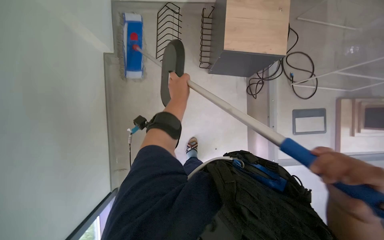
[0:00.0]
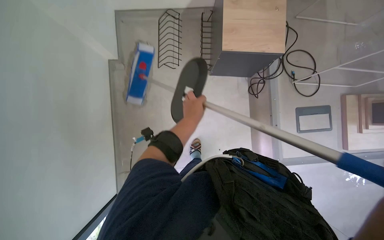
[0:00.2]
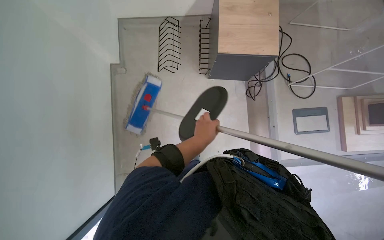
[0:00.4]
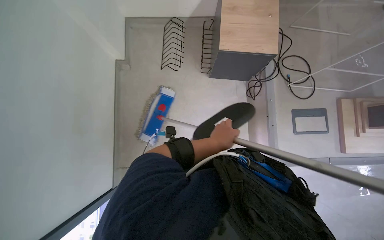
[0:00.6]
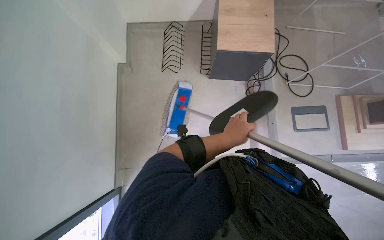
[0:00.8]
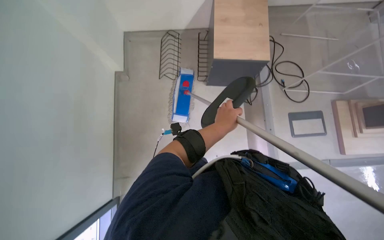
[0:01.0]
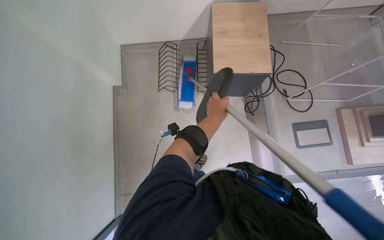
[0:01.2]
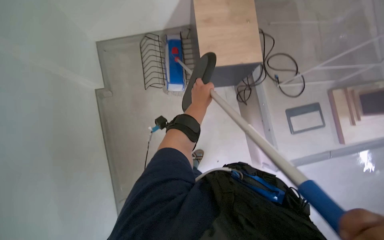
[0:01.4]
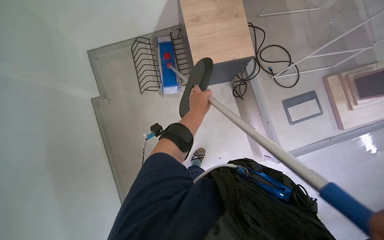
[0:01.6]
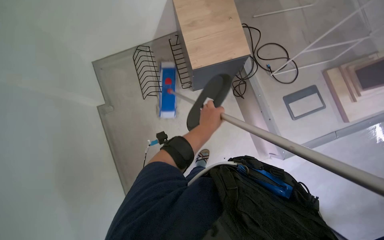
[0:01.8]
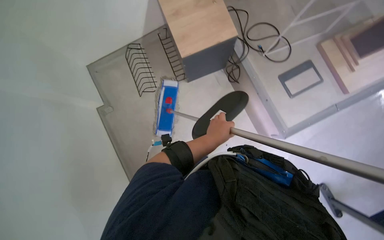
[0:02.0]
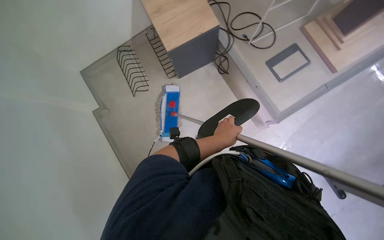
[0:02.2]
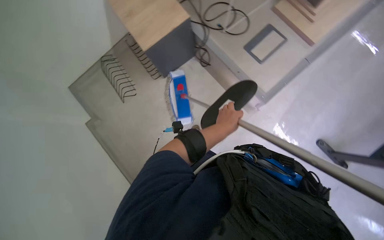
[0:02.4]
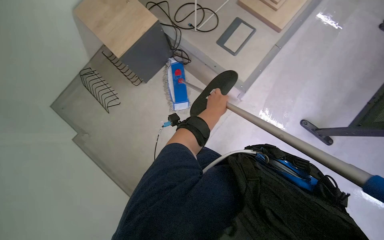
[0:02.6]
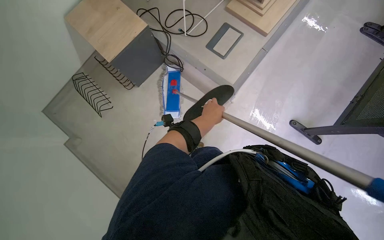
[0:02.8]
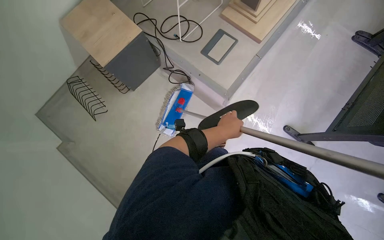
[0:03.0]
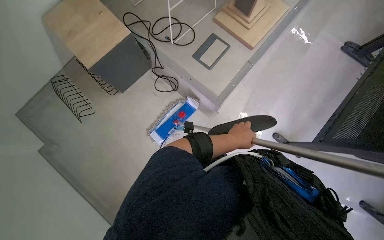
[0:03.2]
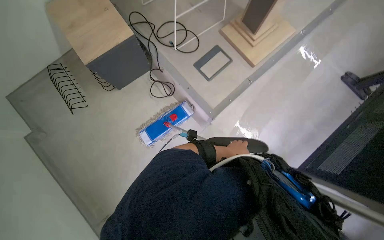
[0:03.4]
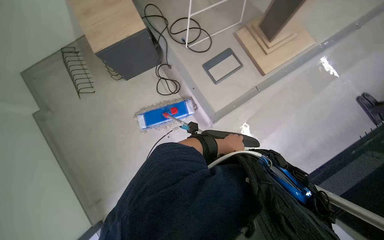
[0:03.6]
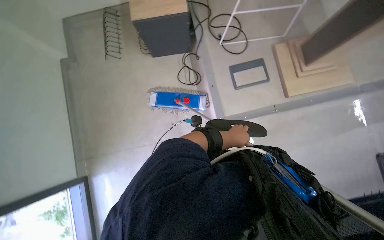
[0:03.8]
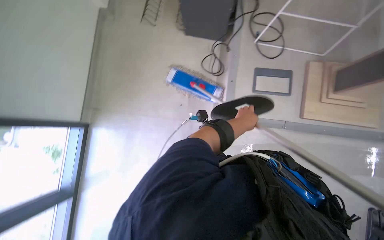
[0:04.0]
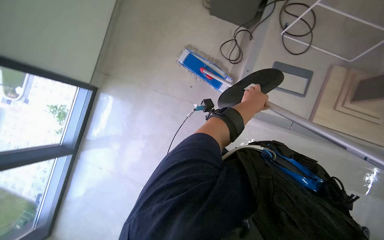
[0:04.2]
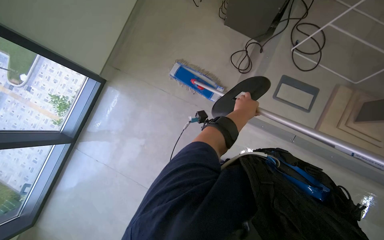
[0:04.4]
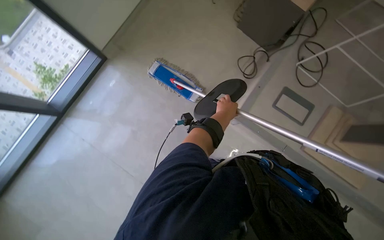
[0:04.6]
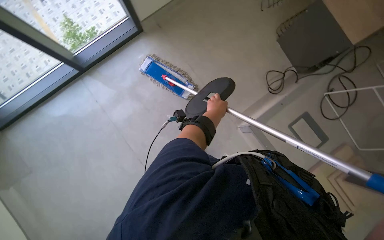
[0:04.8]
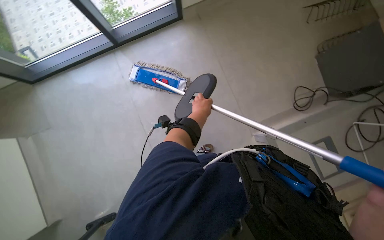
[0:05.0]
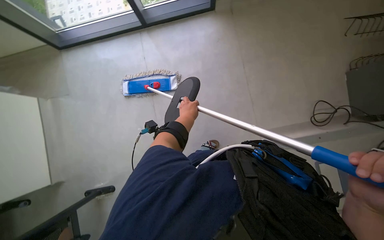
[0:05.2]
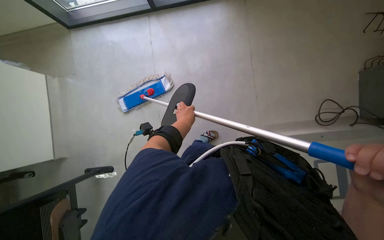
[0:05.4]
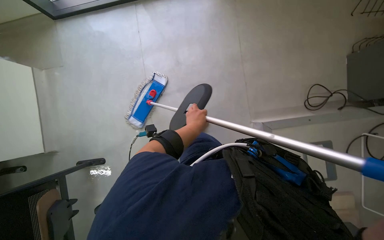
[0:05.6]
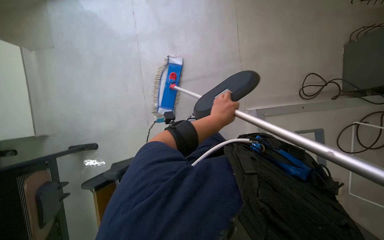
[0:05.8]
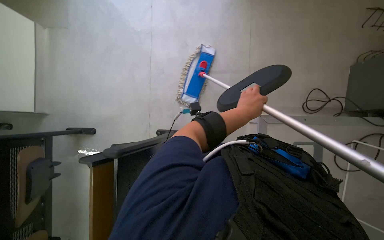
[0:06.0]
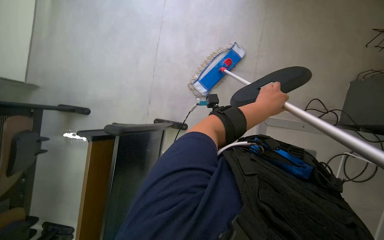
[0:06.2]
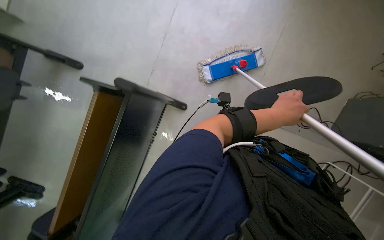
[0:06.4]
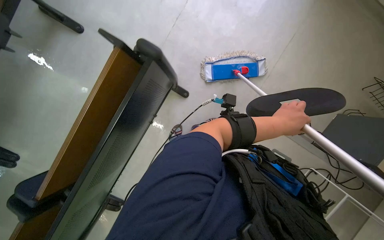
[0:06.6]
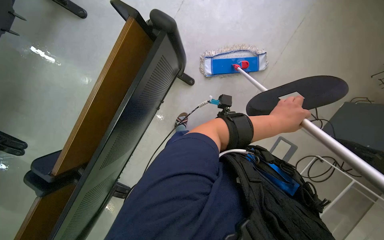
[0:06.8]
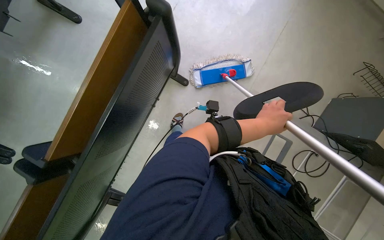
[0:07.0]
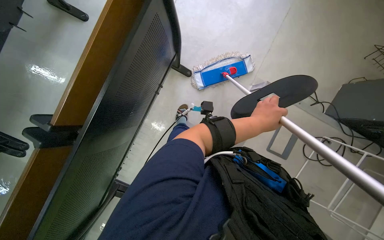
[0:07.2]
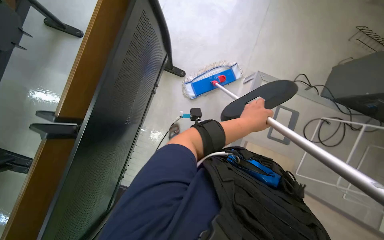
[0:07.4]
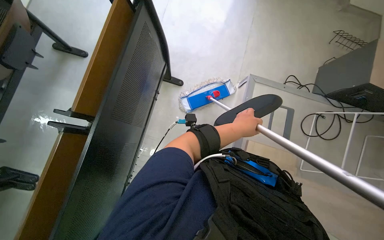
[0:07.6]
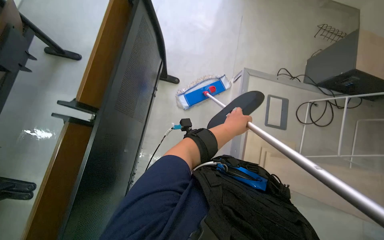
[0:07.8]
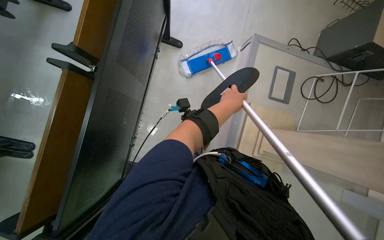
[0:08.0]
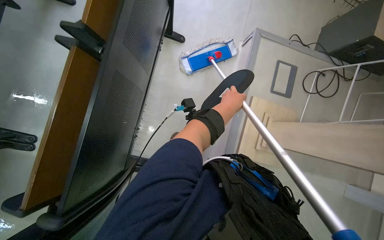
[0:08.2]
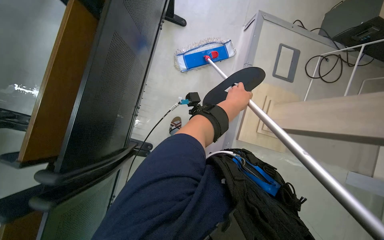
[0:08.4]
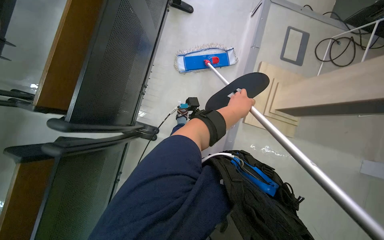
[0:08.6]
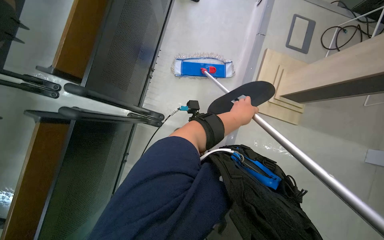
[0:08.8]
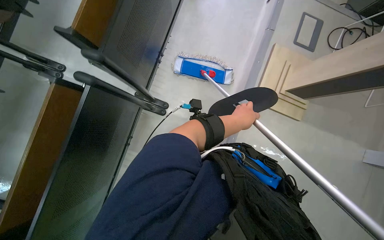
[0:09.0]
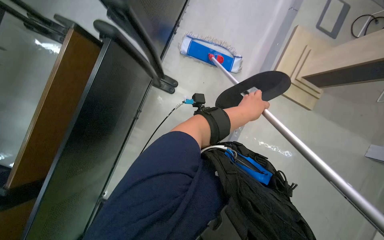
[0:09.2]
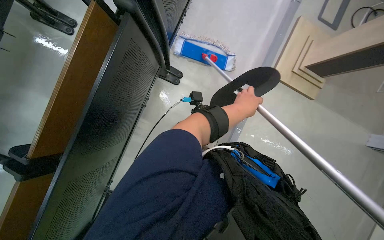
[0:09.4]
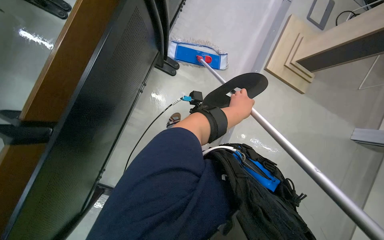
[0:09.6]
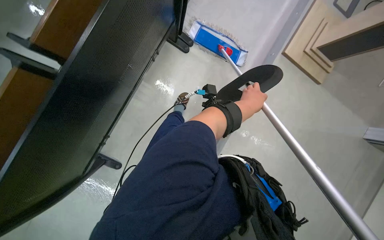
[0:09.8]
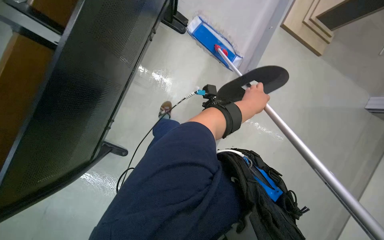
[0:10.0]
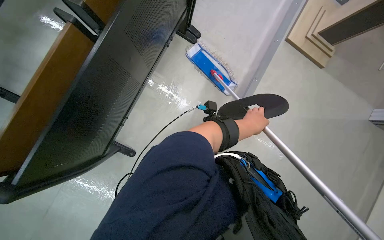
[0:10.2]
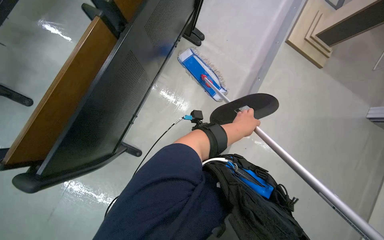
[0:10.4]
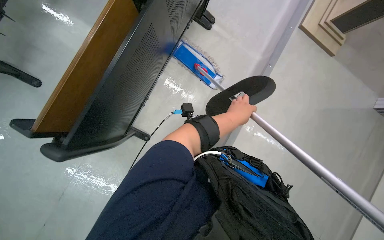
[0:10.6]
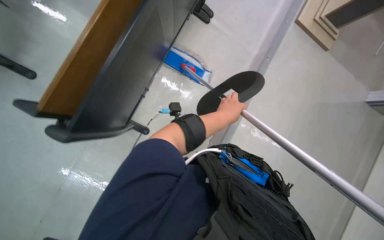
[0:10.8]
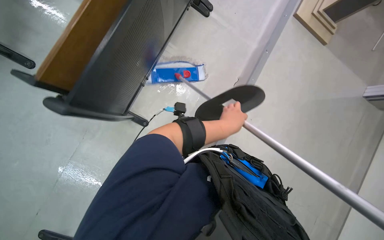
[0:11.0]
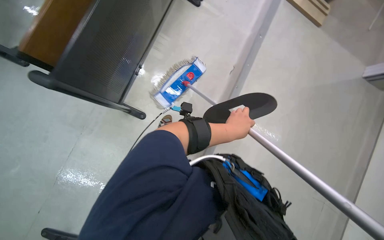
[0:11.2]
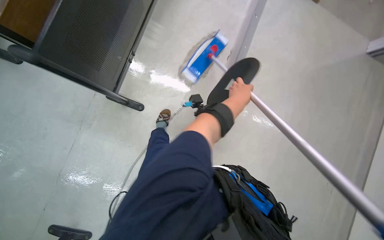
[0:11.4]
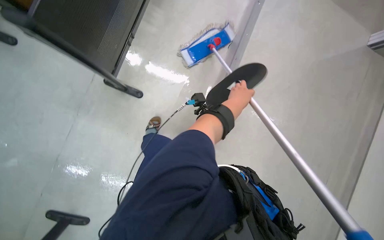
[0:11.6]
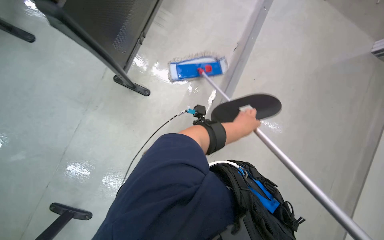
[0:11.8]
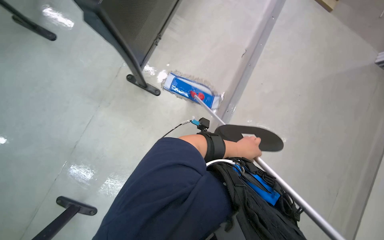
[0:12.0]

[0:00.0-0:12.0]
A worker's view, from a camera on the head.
Job: mopping floor.
The whole recording: Mopping classroom floor. The worker mops the classroom floor, occasionally adjusting the mop and moving the cleaning cart.
0:00.0 to 0:01.6: The left hand travels to the right by roughly 10 cm.
0:01.6 to 0:03.0: The camera is carried approximately 50 cm. Everything in view rotates approximately 35 degrees counterclockwise.
0:03.0 to 0:04.4: Everything in view rotates some 75 degrees clockwise.
0:04.4 to 0:06.0: The wearer looks some 10 degrees further downward. The scene rotates clockwise by approximately 65 degrees.
0:07.6 to 0:09.0: The camera travels roughly 50 cm.
0:09.0 to 0:10.4: The wearer moves roughly 40 cm.
0:10.4 to 0:12.0: The wearer looks some 15 degrees further downward. The left hand moves down the picture, approximately 10 cm.

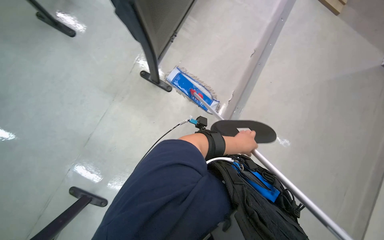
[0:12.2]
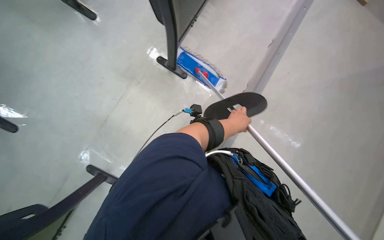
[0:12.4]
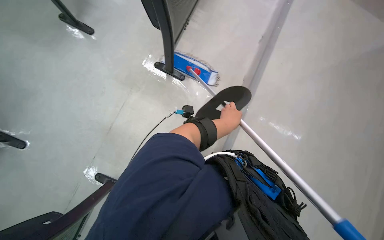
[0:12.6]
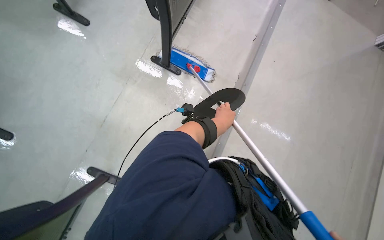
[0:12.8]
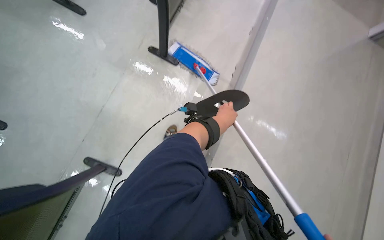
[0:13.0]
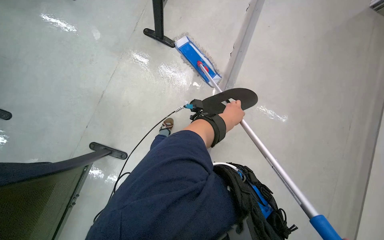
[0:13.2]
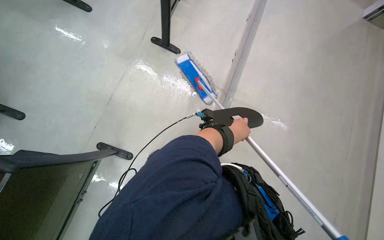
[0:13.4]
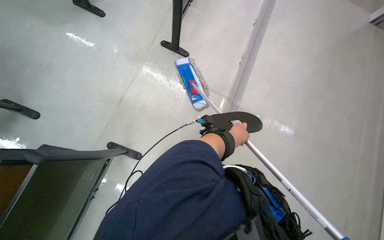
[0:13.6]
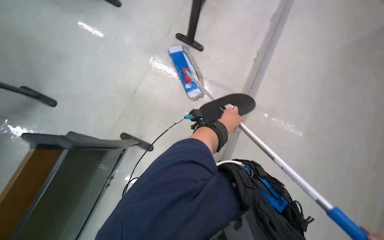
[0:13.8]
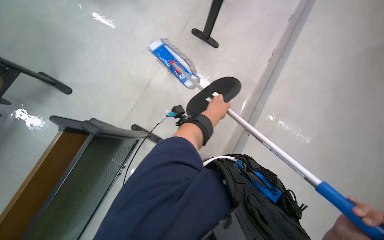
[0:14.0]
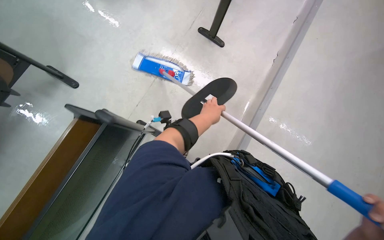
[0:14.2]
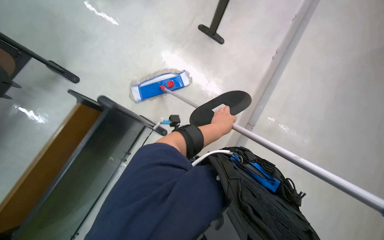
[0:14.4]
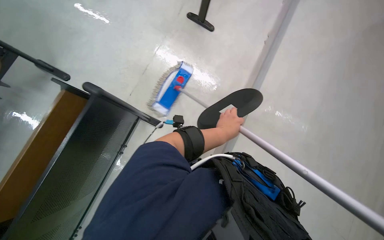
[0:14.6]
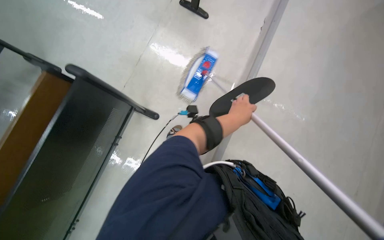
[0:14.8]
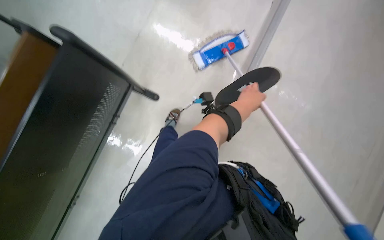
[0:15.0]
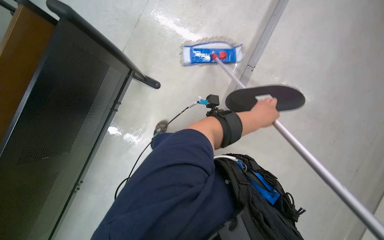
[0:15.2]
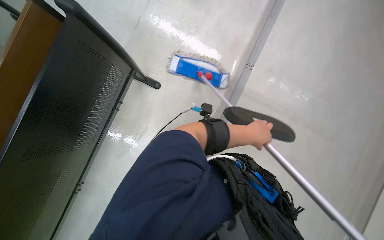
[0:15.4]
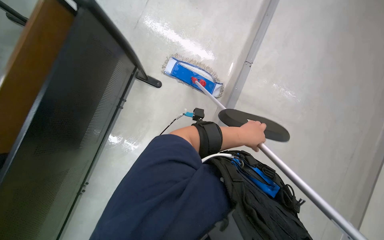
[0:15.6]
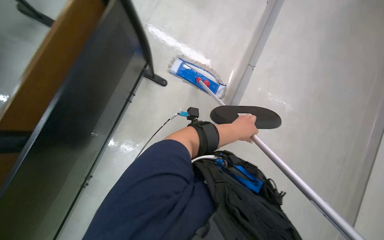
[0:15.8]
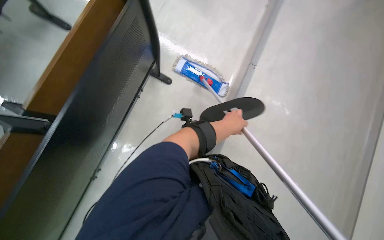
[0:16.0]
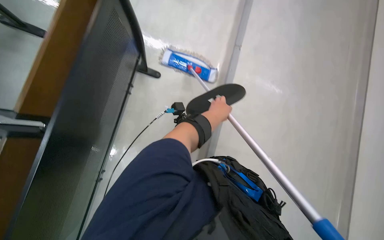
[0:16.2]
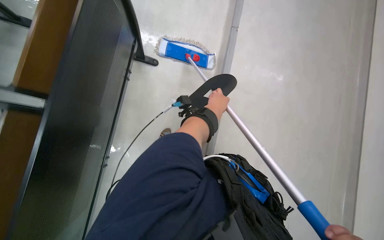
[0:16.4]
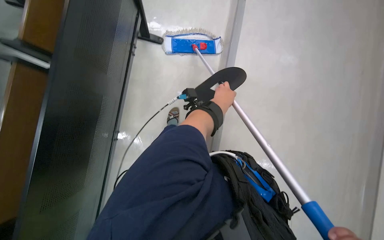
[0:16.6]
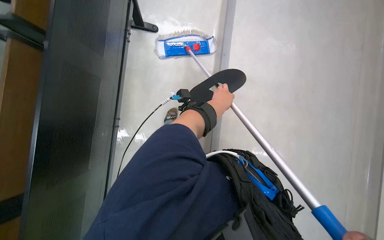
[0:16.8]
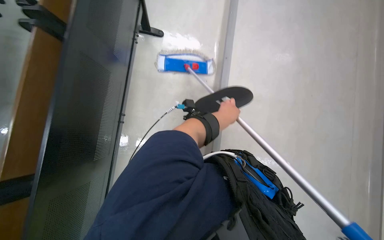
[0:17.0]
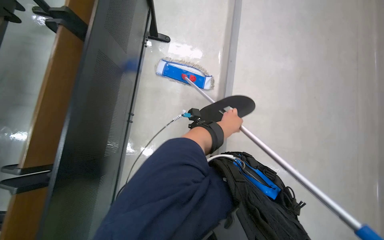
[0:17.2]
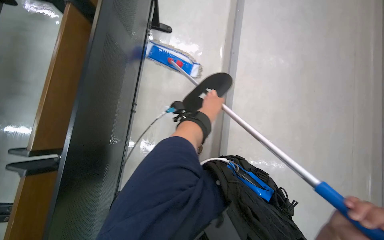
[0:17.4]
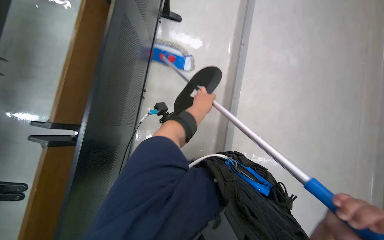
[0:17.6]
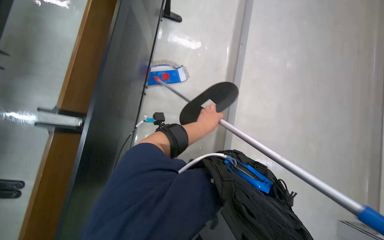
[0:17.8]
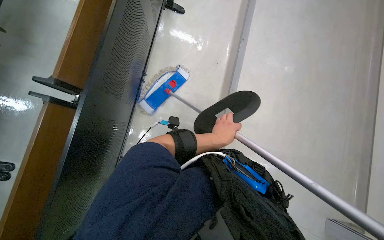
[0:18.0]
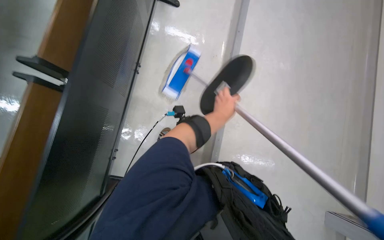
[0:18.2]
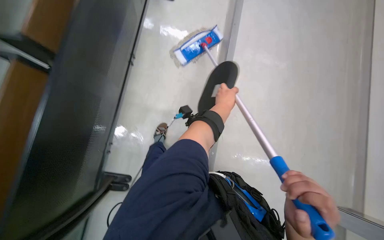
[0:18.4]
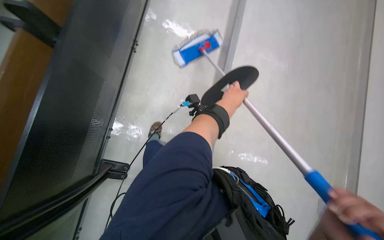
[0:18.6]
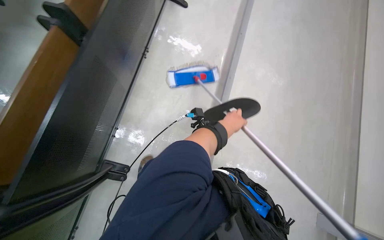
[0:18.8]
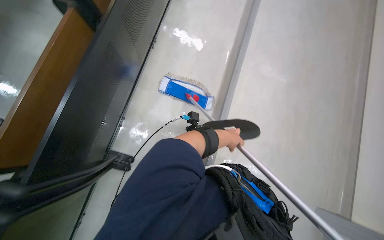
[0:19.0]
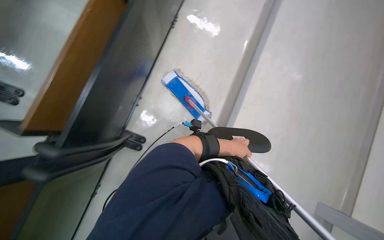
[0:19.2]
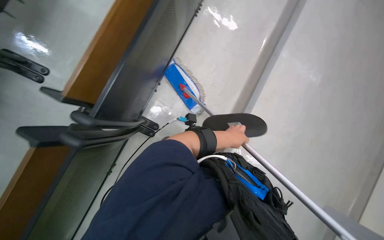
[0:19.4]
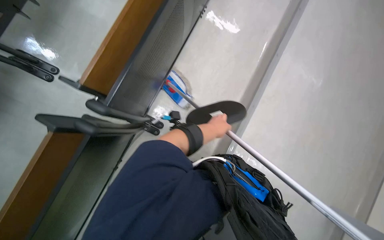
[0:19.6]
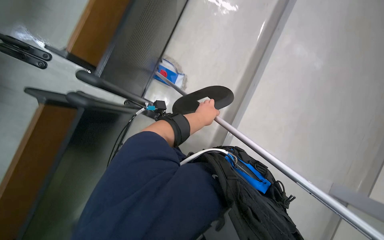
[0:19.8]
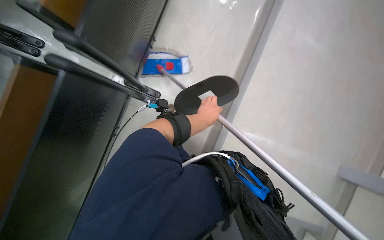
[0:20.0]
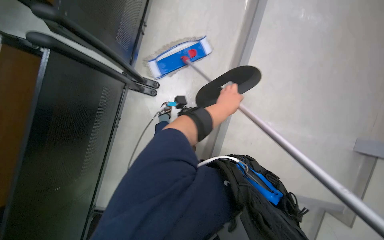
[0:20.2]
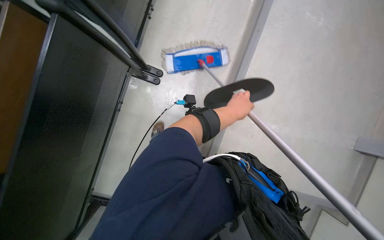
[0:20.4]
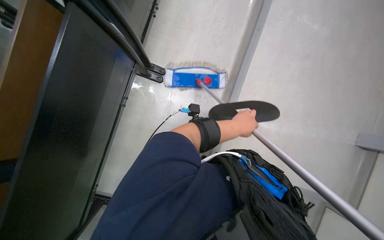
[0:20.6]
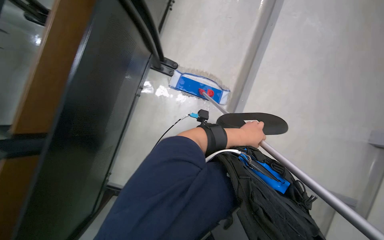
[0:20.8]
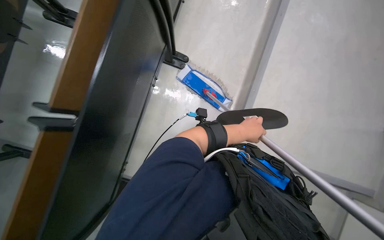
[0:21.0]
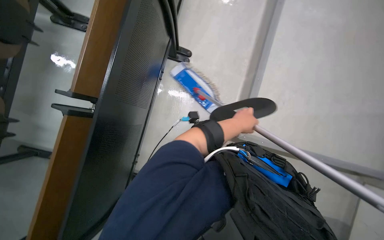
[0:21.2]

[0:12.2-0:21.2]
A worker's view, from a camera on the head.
Job: mopping floor.
The whole recording: Mopping classroom floor. The worker mops the classroom floor, occasionally adjusting the mop and moving the cleaning cart.
0:13.8 to 0:15.2: The view swings about 15 degrees to the left. The view tips downward by approximately 20 degrees. The left hand shifts approximately 15 cm nearer to the camera.
0:18.2 to 0:19.8: The view pans to the right by some 15 degrees. The left hand heads to the left, covering some 10 cm, and reaches some 10 cm down the picture, then returns.
0:19.8 to 0:21.2: The left hand shifts about 10 cm to the right.
